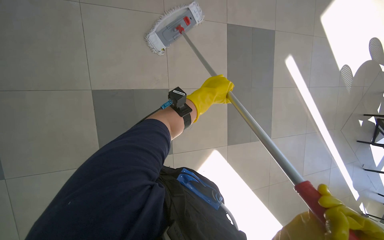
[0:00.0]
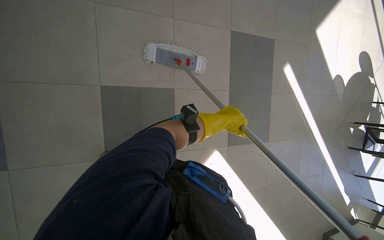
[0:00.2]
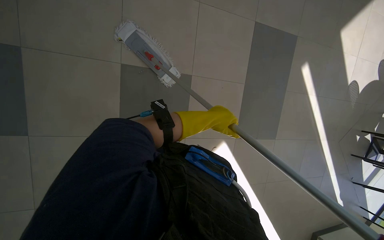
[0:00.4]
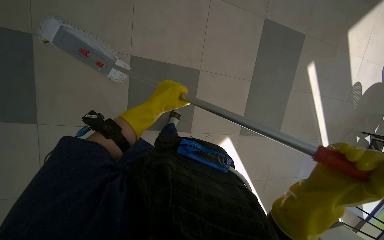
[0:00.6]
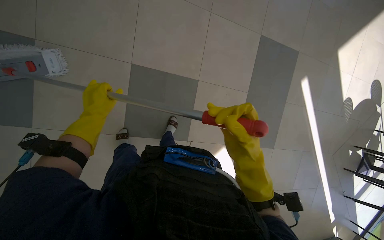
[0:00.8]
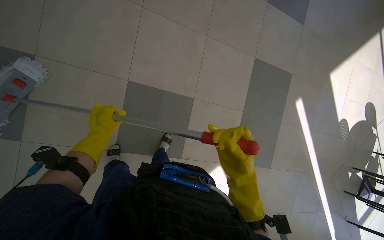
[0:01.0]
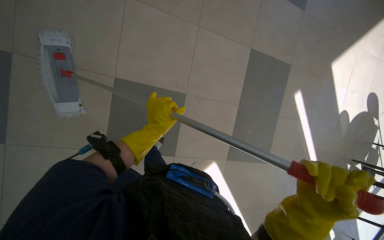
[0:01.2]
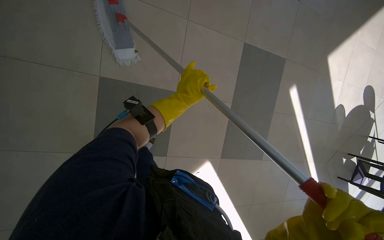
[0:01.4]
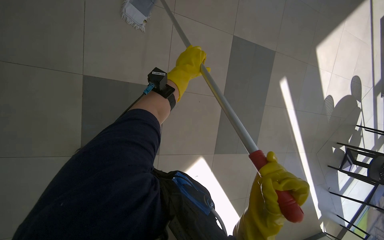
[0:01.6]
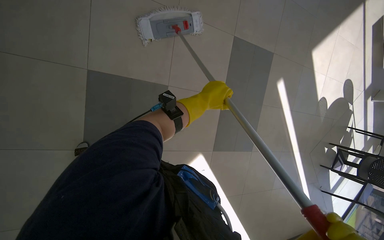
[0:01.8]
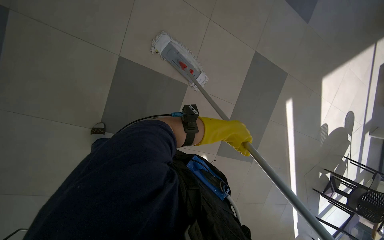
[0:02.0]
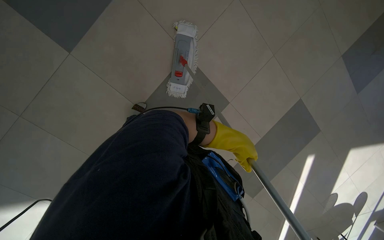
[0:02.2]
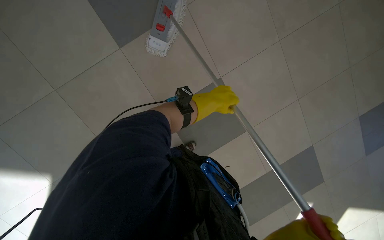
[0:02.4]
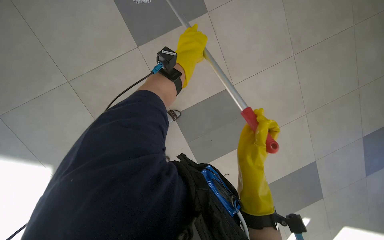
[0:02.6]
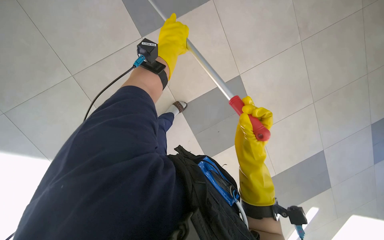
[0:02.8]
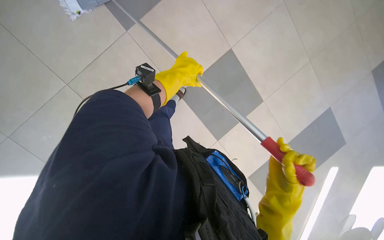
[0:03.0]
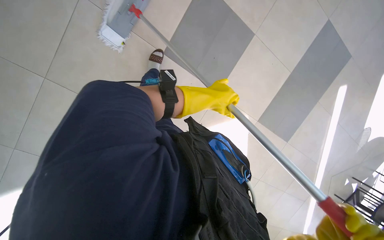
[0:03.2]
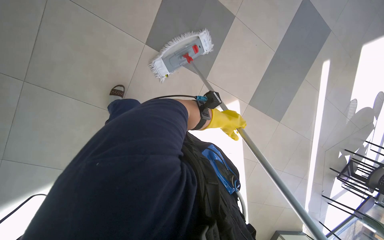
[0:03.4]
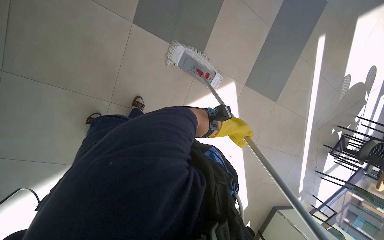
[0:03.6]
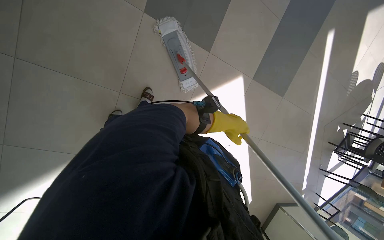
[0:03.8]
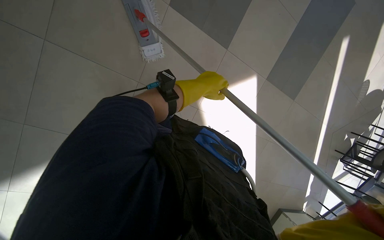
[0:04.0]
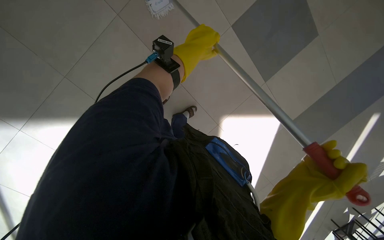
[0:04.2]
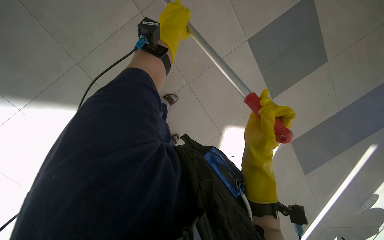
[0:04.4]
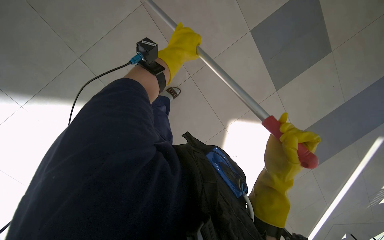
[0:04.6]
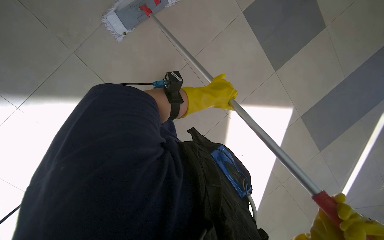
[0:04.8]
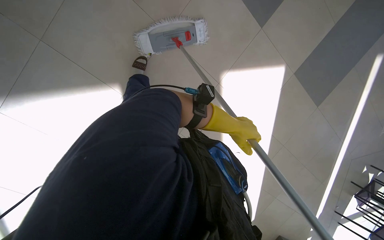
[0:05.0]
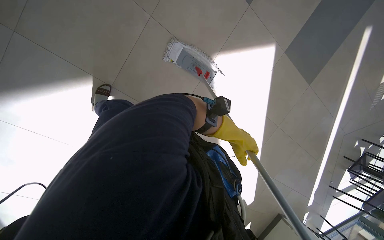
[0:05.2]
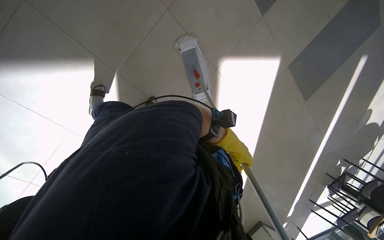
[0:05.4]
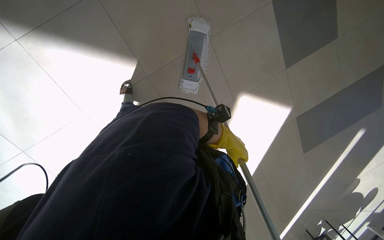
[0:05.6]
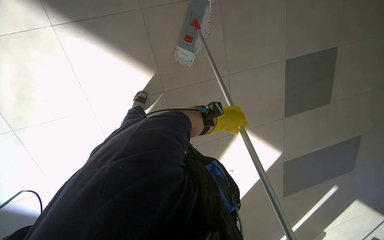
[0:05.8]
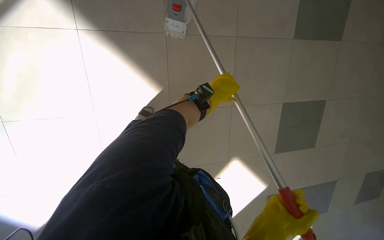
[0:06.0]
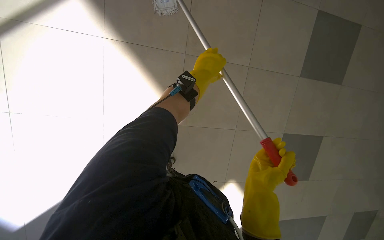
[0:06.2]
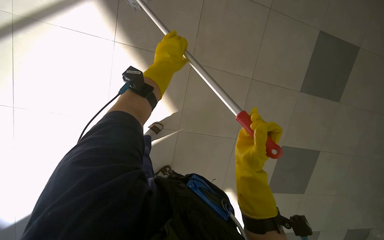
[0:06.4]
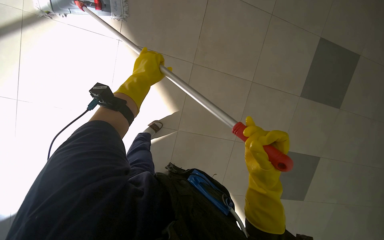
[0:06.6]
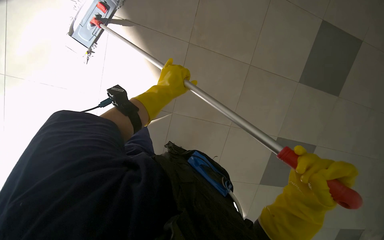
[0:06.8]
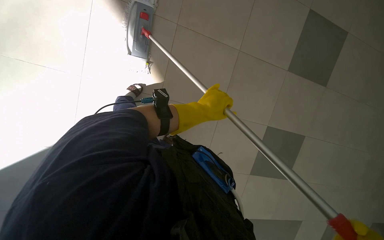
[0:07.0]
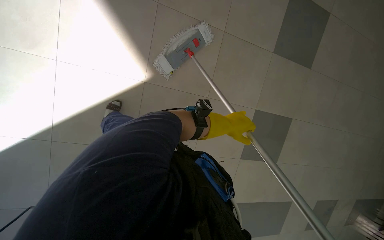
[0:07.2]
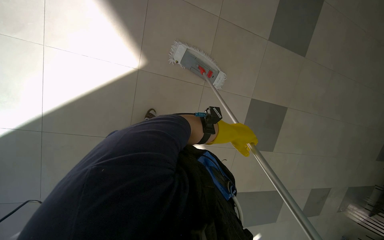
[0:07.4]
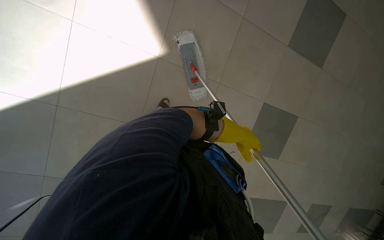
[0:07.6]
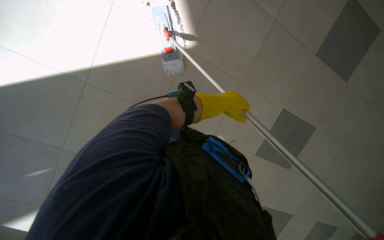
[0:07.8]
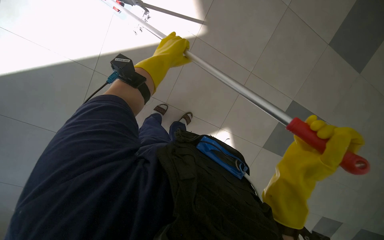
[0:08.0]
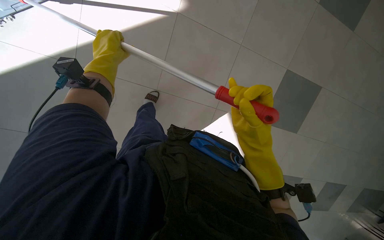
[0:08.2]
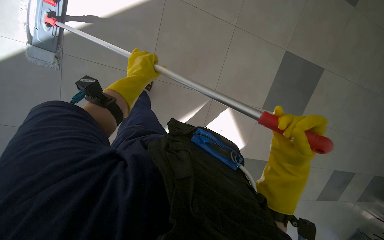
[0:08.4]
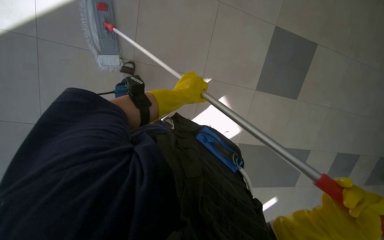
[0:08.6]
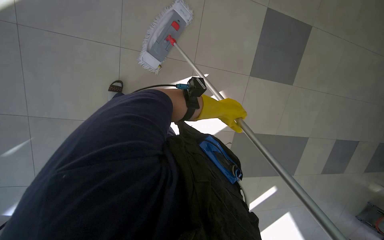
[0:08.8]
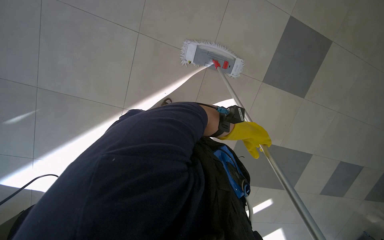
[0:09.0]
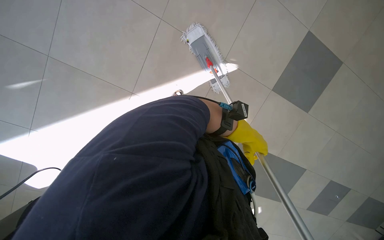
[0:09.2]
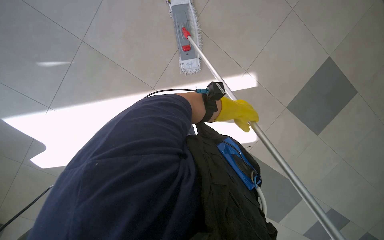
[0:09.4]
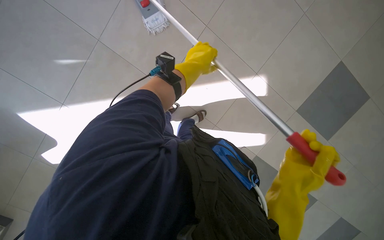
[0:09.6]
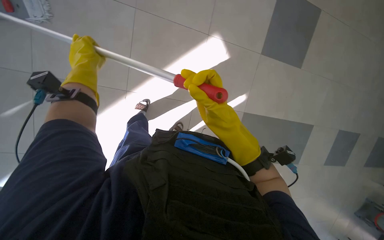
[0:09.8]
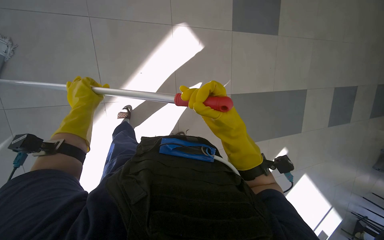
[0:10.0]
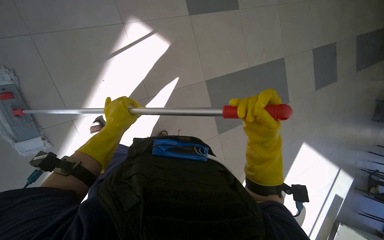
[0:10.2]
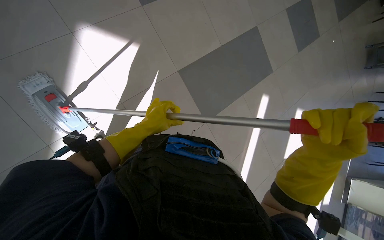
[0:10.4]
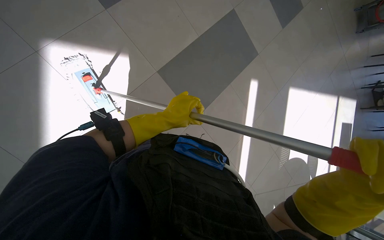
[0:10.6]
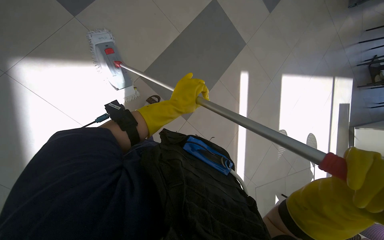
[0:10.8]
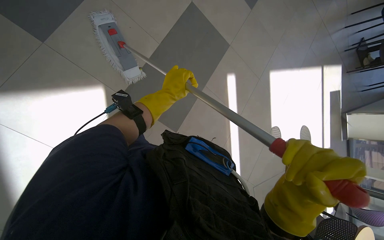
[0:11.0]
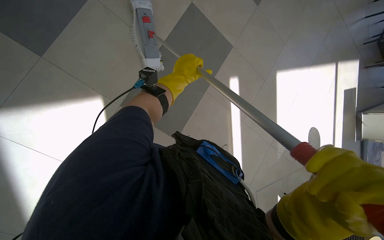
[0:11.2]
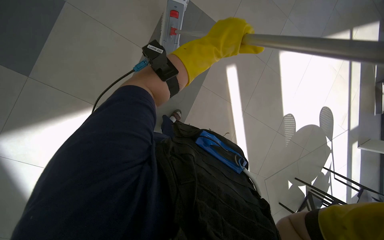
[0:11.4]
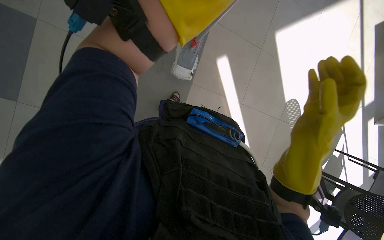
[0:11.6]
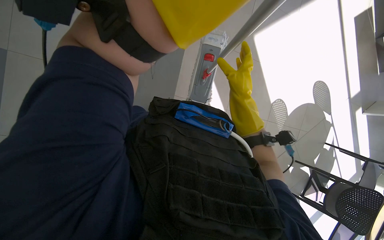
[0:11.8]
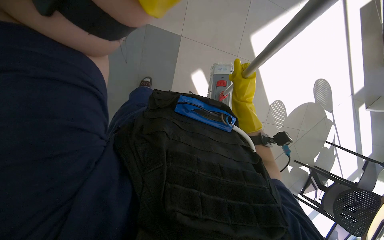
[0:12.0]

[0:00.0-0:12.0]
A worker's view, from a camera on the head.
Job: mopping floor.
The whole recording: Mopping cafeteria floor. The worker mops the cafeteria floor, periodically wringing out the mop.
0:00.0 to 0:01.6: The left hand travels to the left and back again, about 50 cm each way.
0:01.6 to 0:03.0: The camera is carried approximately 60 cm. The scene turns roughly 40 degrees clockwise in the picture.
0:04.4 to 0:06.0: The view tips upward by some 15 degrees. The scene turns some 30 degrees clockwise in the picture. The left hand heads down the picture, covering about 20 cm.
0:06.0 to 0:07.6: The left hand shifts some 10 cm farther from the camera, and moves approximately 25 cm to the left and comes back.
0:07.6 to 0:09.0: The left hand reaches roughly 40 cm to the left, then returns.
0:09.0 to 0:10.4: The camera is carried some 50 cm. The scene rotates counterclockwise by approximately 40 degrees.
0:10.4 to 0:12.0: The head travels about 80 cm. The scene rotates counterclockwise by roughly 35 degrees.

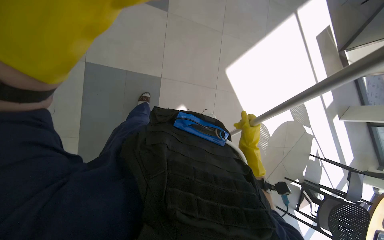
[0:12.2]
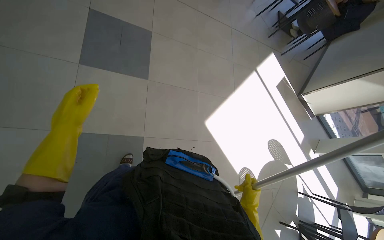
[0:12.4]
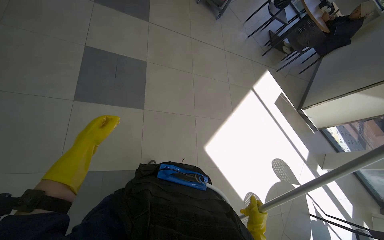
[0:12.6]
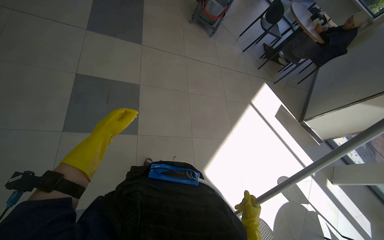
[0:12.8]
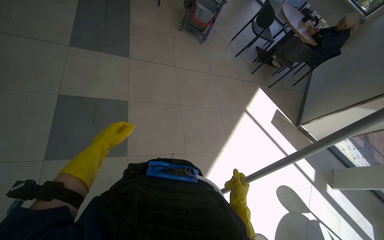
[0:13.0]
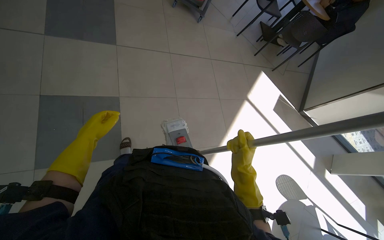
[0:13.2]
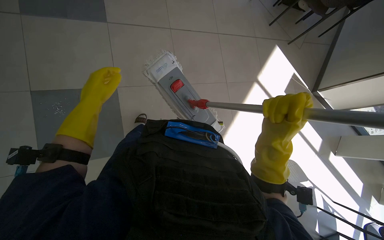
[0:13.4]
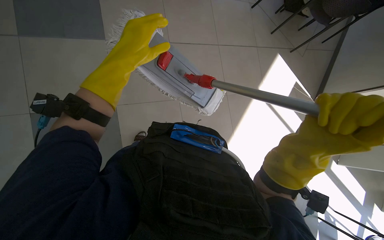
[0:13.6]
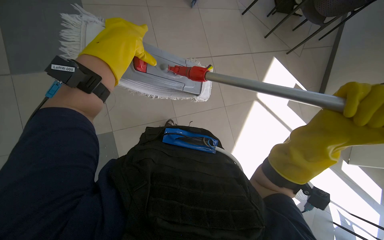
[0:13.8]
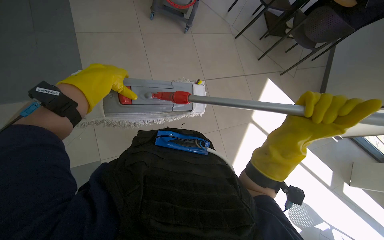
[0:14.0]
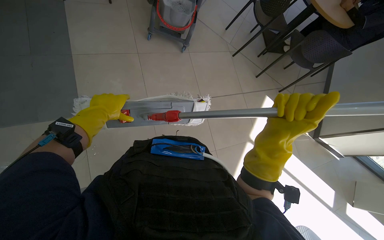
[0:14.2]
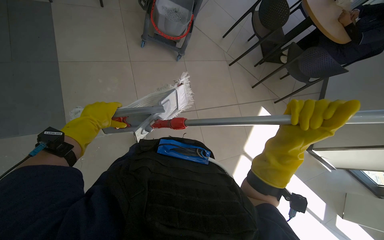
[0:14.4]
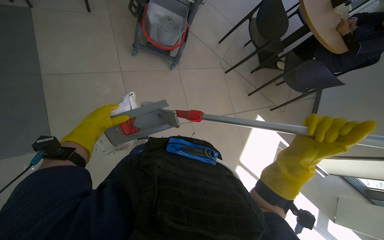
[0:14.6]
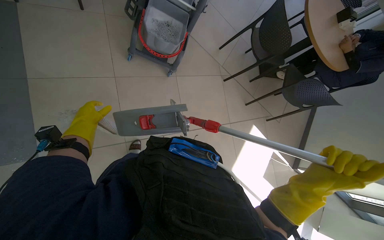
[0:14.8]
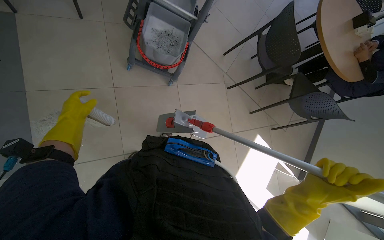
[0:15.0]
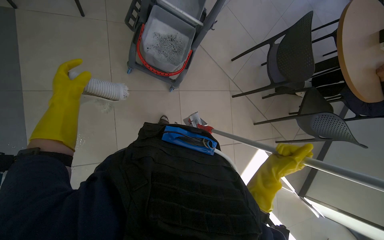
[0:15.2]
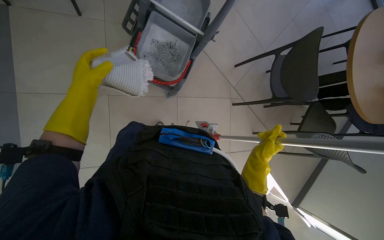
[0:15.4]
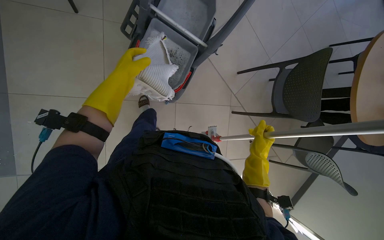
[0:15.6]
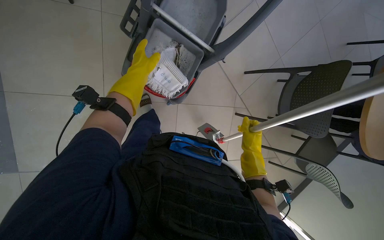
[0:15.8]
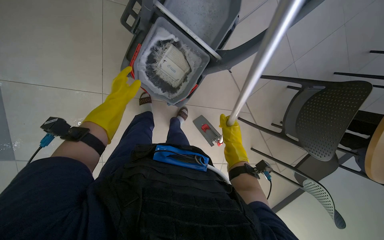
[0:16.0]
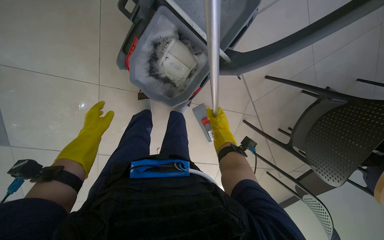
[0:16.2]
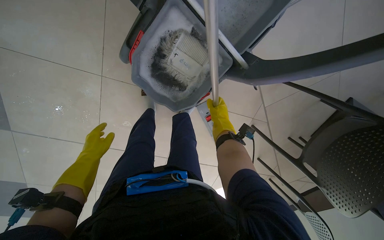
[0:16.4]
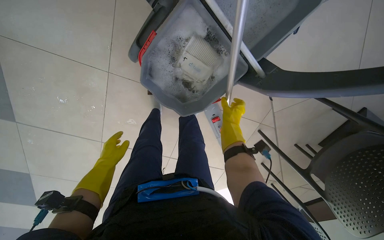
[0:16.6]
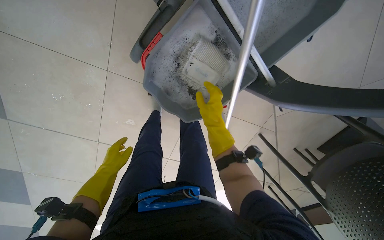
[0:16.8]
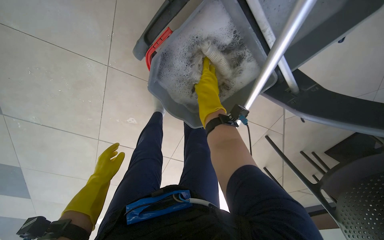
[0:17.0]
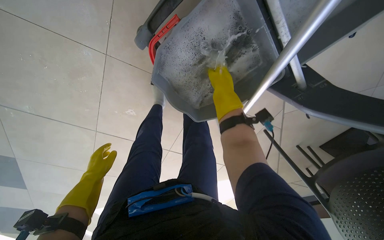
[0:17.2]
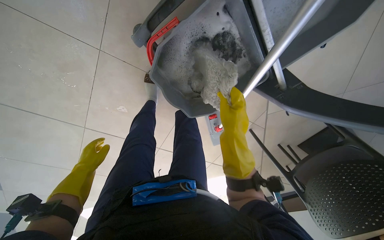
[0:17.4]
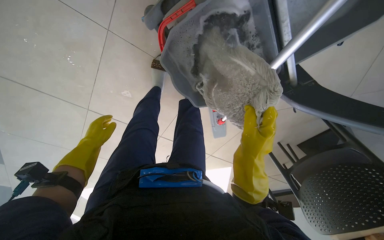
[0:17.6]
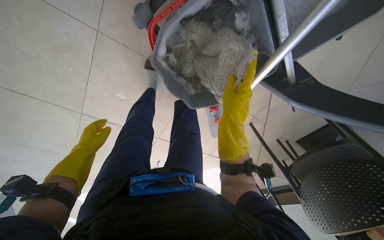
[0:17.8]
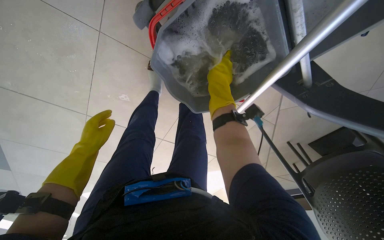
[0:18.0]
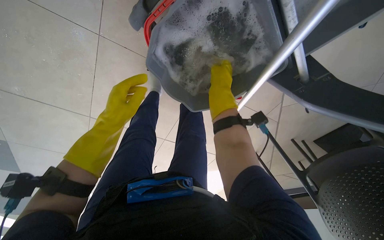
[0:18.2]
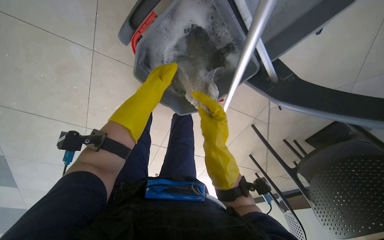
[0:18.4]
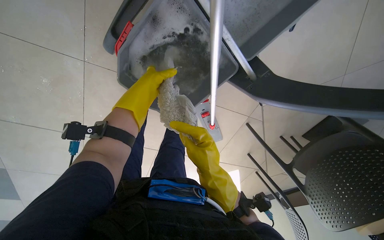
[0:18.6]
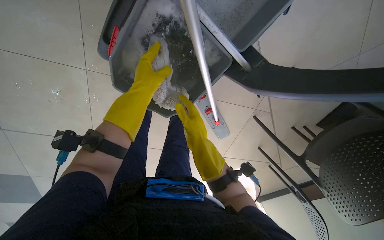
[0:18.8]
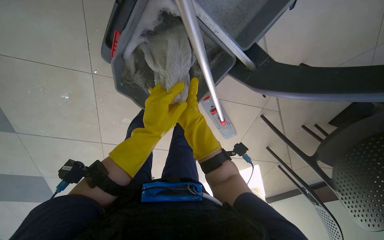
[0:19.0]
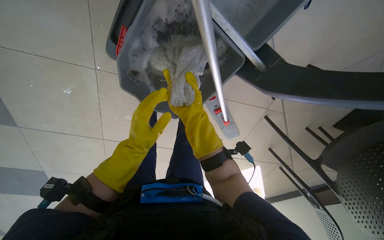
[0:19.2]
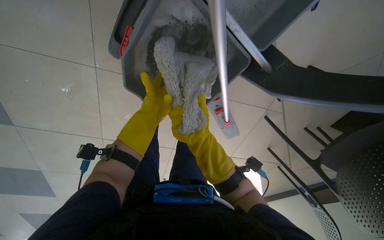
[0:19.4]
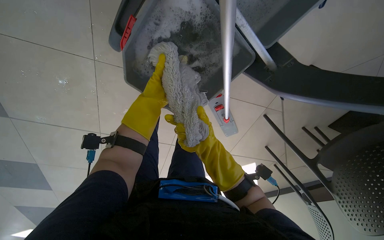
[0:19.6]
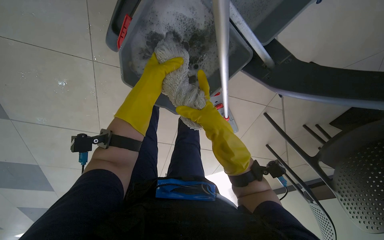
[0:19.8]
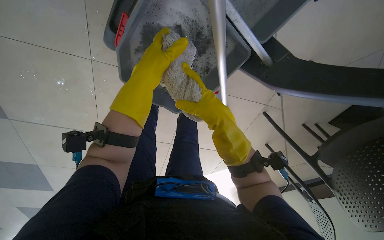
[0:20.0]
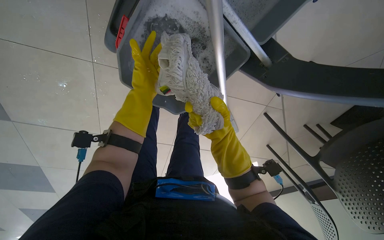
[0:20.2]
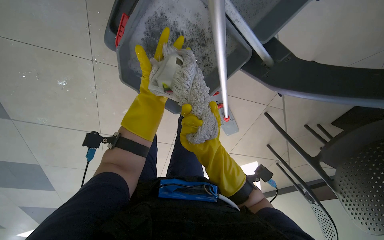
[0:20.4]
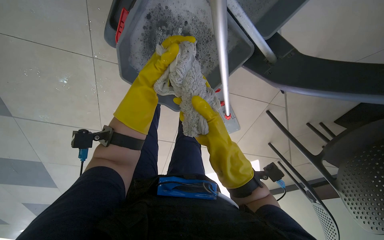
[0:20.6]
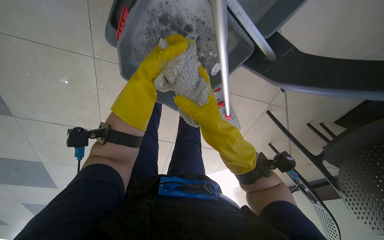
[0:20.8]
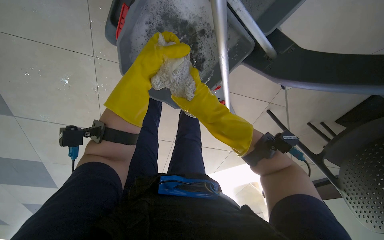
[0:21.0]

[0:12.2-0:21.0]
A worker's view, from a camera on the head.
Job: mopping floor.
The whole recording: Mopping cafeteria floor. The worker mops the cafeteria floor, periodically wringing out the mop.
0:12.2 to 0:13.6: The camera travels approximately 1 m.
0:13.6 to 0:15.2: The head travels about 60 cm.
0:15.2 to 0:16.6: The camera is carried approximately 80 cm. The view tips downward by about 25 degrees. The scene turns approximately 30 degrees clockwise in the picture.
0:16.6 to 0:18.0: The right hand swings up and down the picture, approximately 20 cm each way, with 2 reversals.
0:18.0 to 0:19.6: The left hand shifts approximately 30 cm to the right and up the picture; the right hand goes up and down the picture, some 20 cm each way, reversing 2 times.
0:19.6 to 0:21.0: The right hand swings nearer and farther, roughly 15 cm each way, with 2 reversals.
